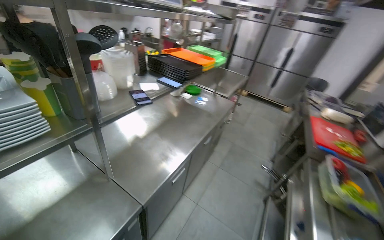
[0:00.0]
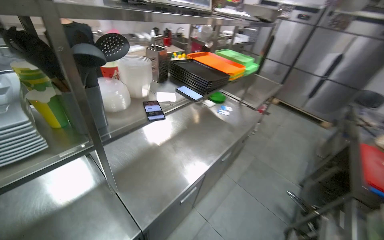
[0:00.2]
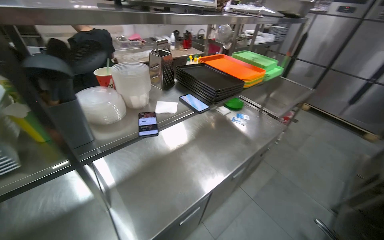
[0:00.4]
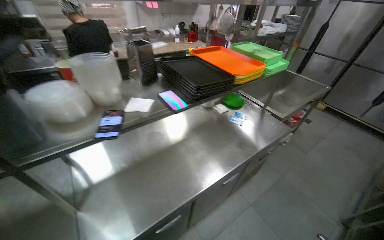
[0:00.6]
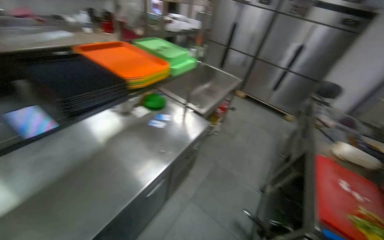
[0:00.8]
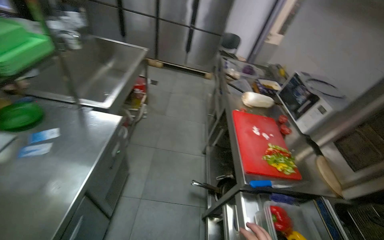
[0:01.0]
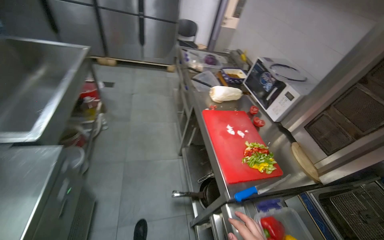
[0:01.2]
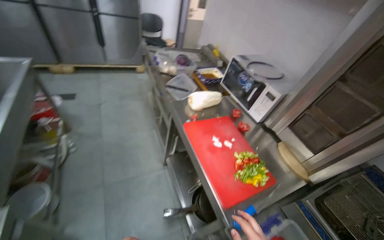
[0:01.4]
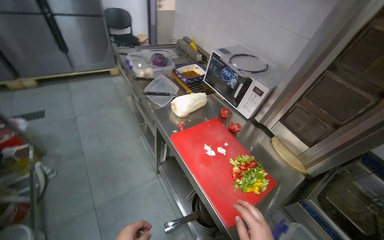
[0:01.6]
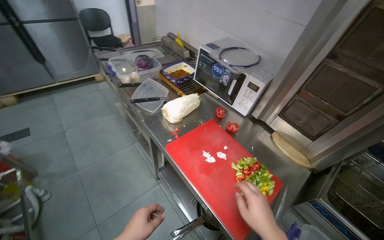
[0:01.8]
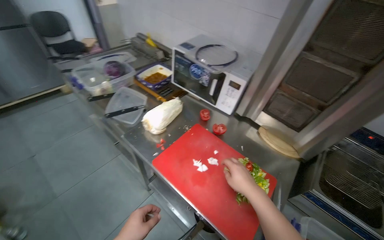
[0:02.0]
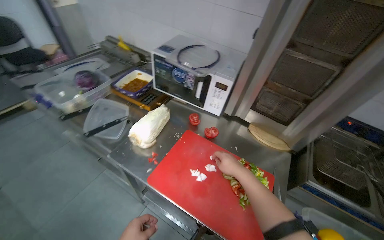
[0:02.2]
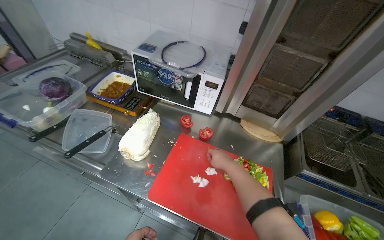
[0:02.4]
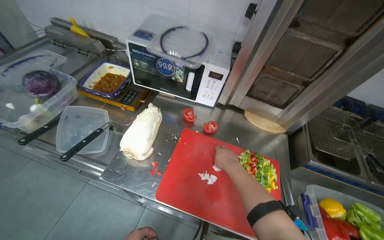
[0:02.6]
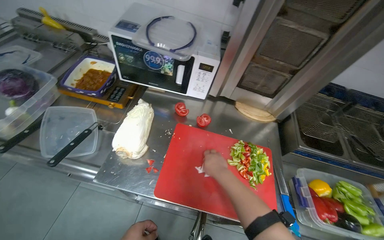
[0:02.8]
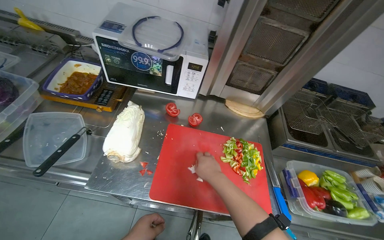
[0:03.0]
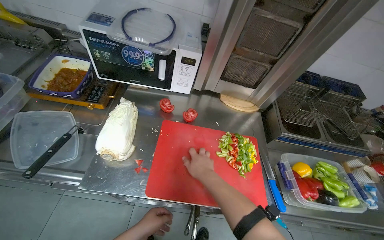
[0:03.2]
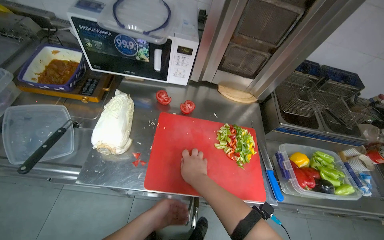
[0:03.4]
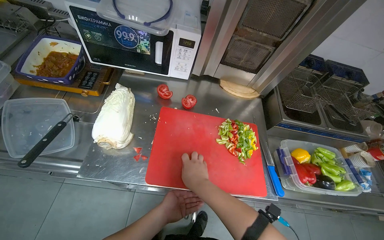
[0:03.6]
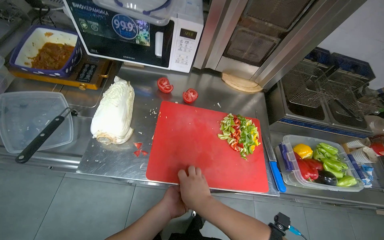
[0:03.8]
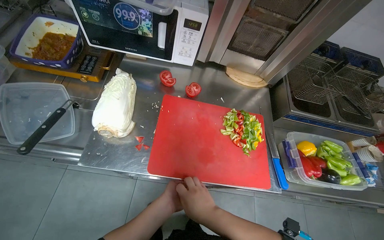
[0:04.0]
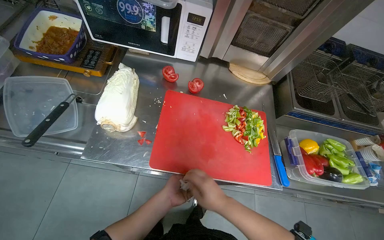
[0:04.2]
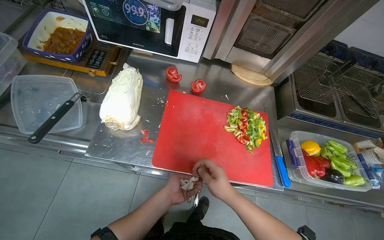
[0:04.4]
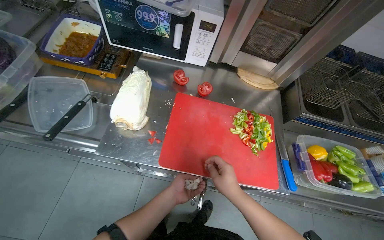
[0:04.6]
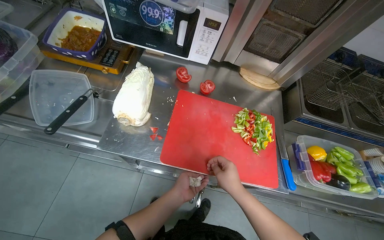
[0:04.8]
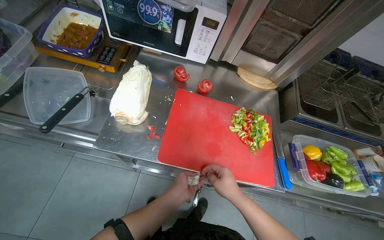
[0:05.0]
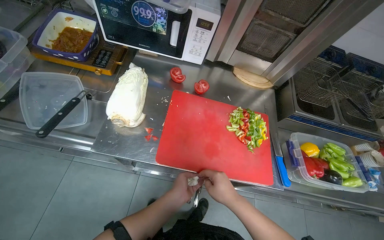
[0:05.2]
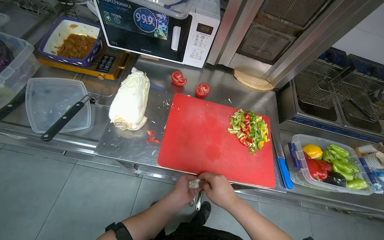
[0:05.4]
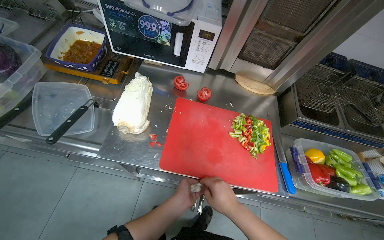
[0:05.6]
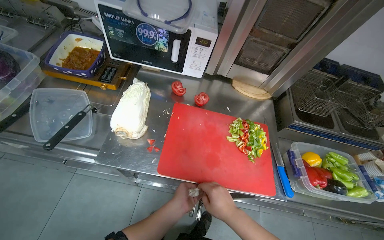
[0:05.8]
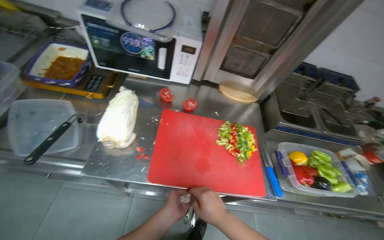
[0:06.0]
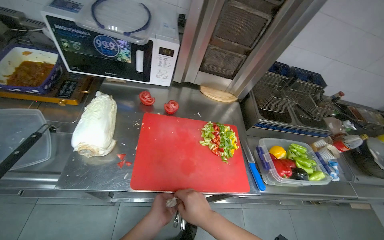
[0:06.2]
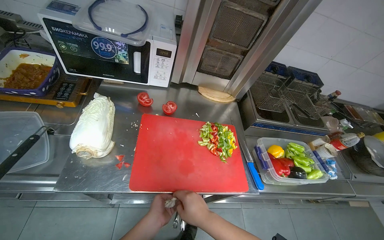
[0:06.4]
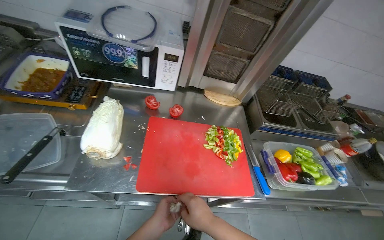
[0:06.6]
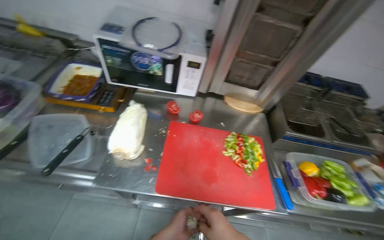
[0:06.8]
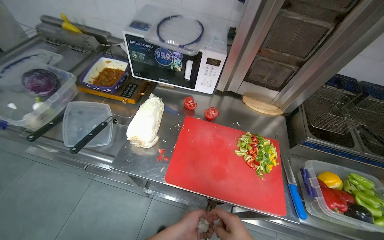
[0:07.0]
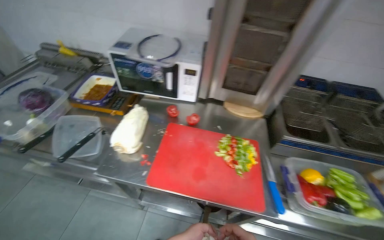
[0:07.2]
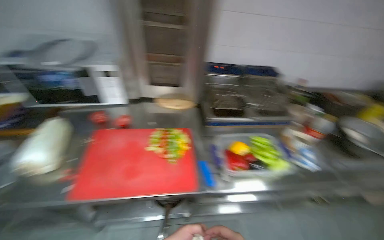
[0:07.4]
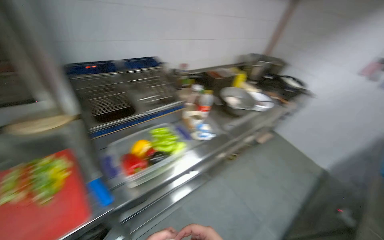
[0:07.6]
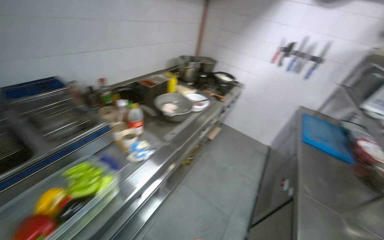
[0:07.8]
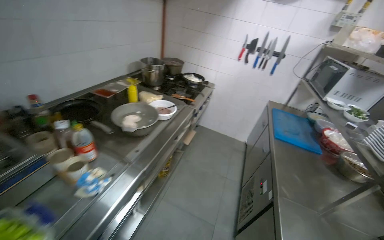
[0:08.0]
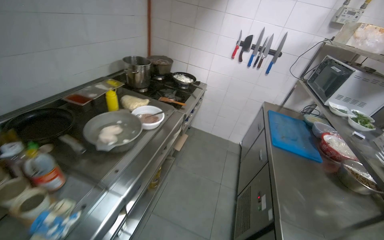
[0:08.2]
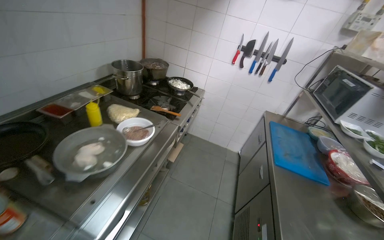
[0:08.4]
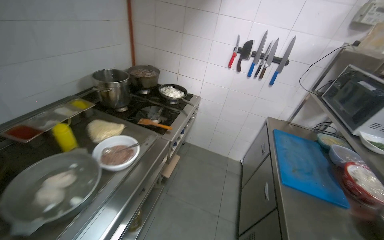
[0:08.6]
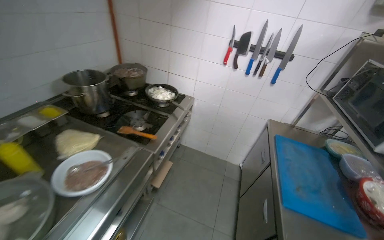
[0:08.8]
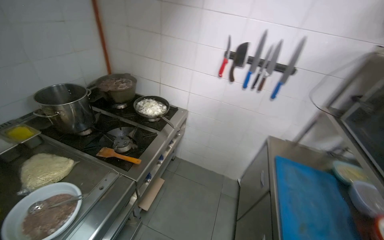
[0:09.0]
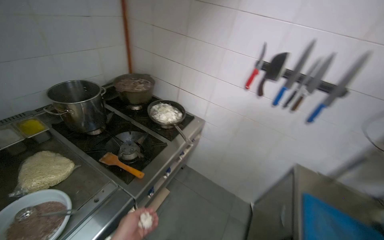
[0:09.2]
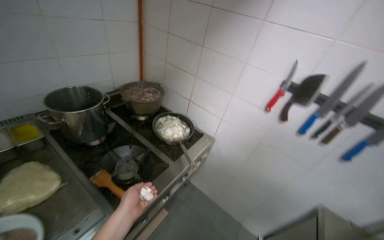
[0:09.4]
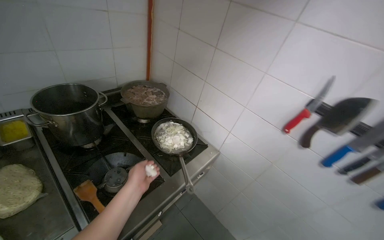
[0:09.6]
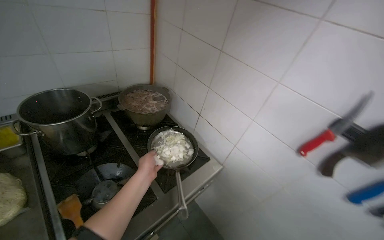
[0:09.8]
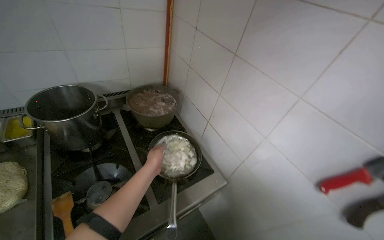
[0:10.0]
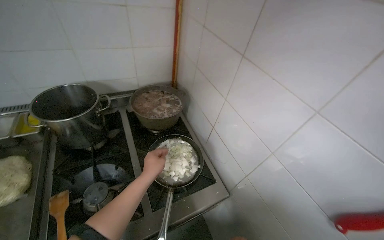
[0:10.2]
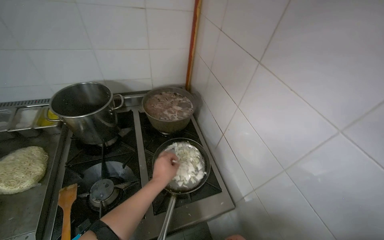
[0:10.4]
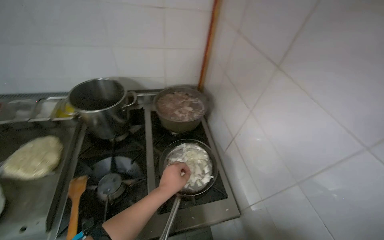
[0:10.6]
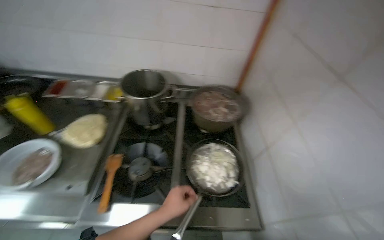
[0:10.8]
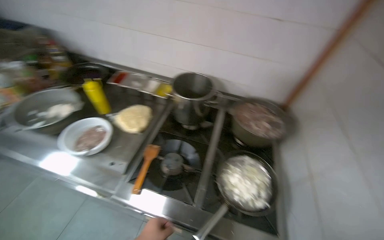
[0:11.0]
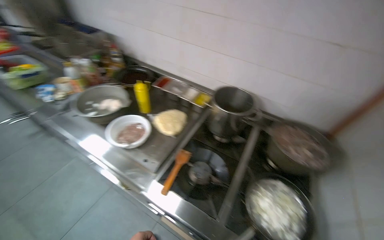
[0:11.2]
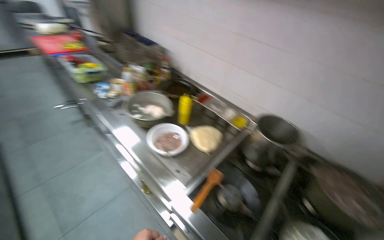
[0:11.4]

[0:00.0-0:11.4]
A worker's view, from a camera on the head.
Job: preparing food.
The whole recording: Preparing vegetables and garlic. The worker chops various vegetables and peels garlic on a red cutting board.
0:00.0 to 0:01.4: The camera travels some 1.5 m. The head turns to the right by about 55 degrees. The view tips downward by approximately 20 degrees.
0:01.4 to 0:02.8: The camera travels roughly 50 cm. The head turns to the right by some 55 degrees. The view tips downward by about 15 degrees.
0:02.8 to 0:04.2: The right hand is displaced down the picture by roughly 15 cm.
0:04.2 to 0:05.6: The hands are busy where they are.
0:05.6 to 0:07.2: The view tips upward by approximately 10 degrees.
0:07.2 to 0:08.6: The head travels some 1.5 m. The wearer looks roughly 85 degrees further to the right.
0:08.6 to 0:10.0: The wearer moves some 1 m. The wearer looks roughly 40 degrees further to the left.
0:10.0 to 0:11.4: The wearer's head swings roughly 75 degrees to the left.

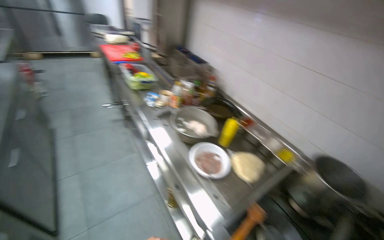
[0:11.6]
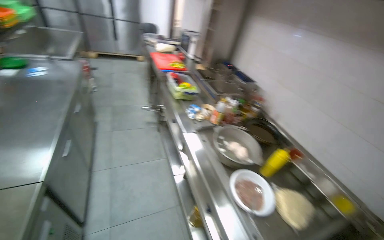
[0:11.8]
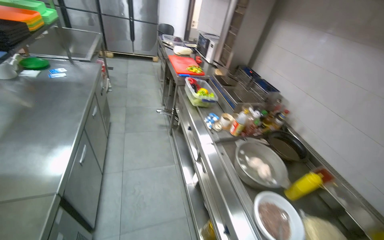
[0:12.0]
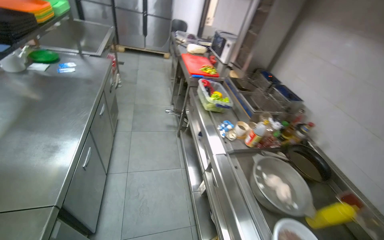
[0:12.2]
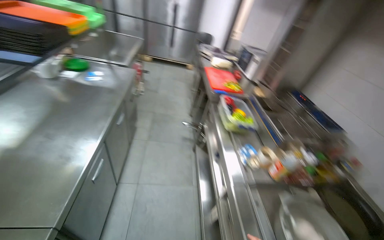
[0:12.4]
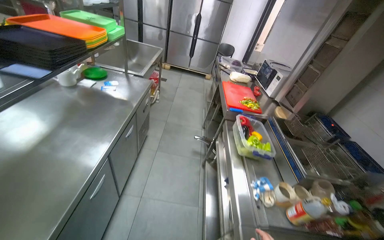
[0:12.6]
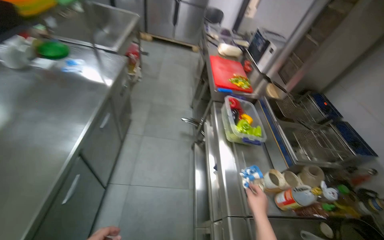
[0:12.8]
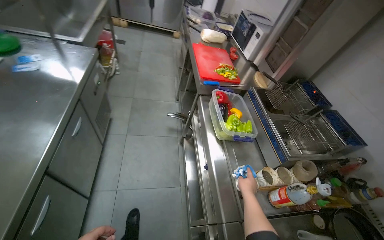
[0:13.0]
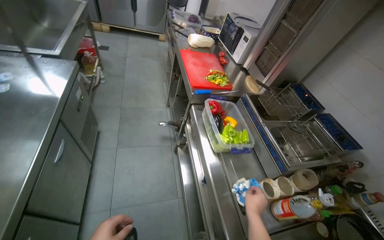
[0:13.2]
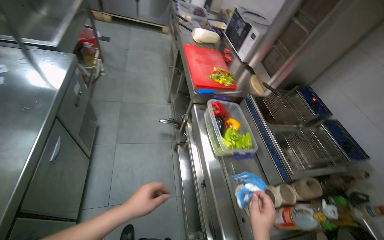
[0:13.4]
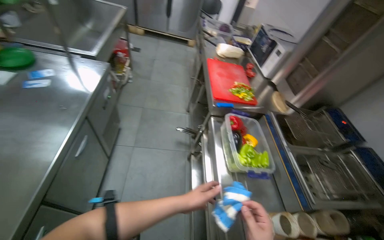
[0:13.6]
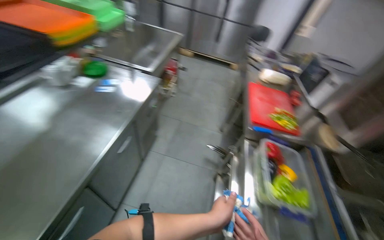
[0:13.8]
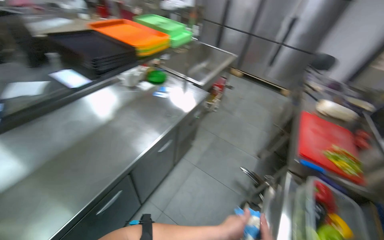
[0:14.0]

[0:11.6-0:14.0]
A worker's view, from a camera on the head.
Job: preparing food.
The whole recording: Preparing vegetables and garlic. The worker chops various vegetables and peels garlic on a red cutting board.
0:11.6 to 0:12.8: The wearer moves approximately 80 cm. The wearer looks some 35 degrees further to the left.
0:12.8 to 0:14.0: The head rotates some 30 degrees to the left.

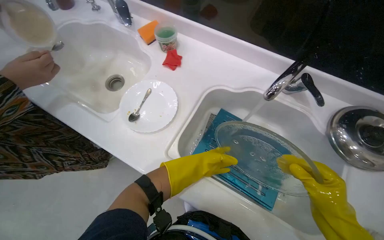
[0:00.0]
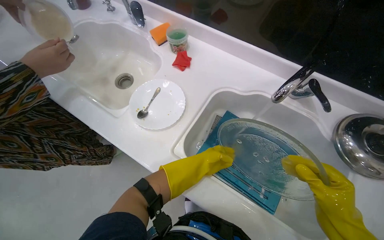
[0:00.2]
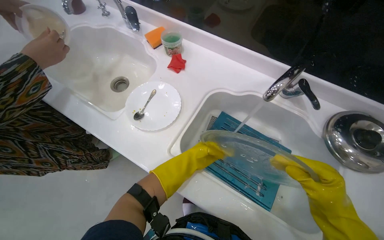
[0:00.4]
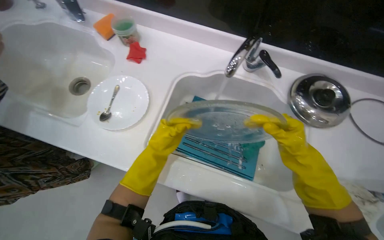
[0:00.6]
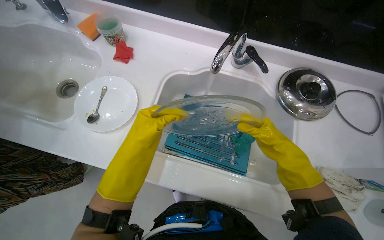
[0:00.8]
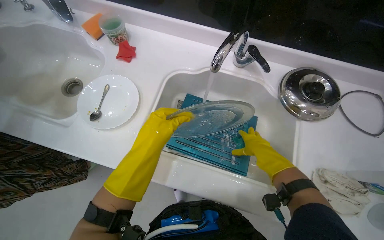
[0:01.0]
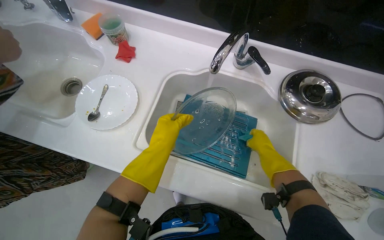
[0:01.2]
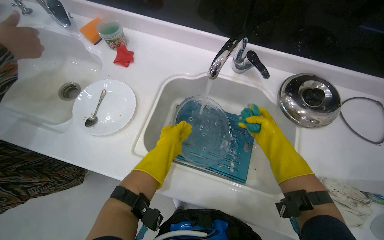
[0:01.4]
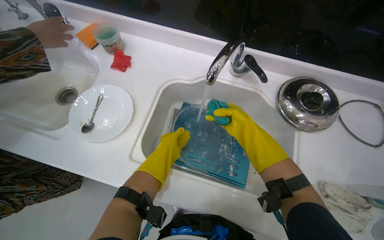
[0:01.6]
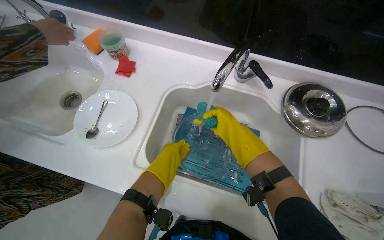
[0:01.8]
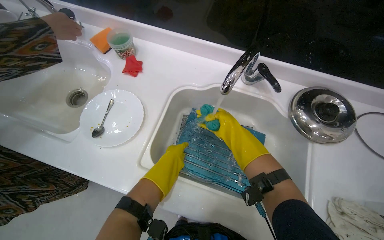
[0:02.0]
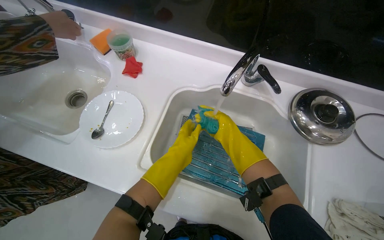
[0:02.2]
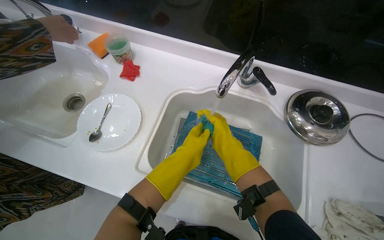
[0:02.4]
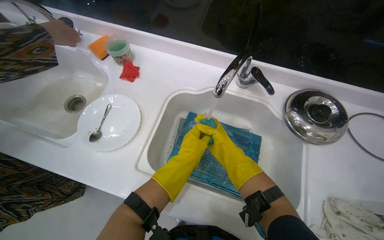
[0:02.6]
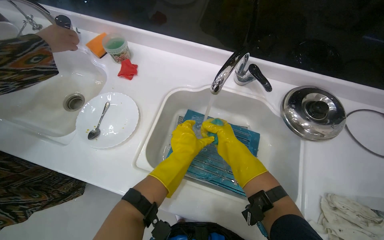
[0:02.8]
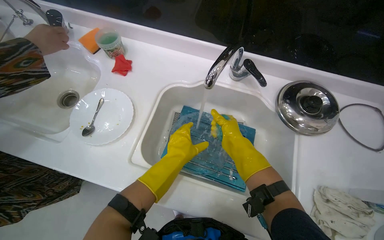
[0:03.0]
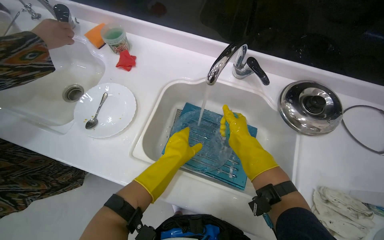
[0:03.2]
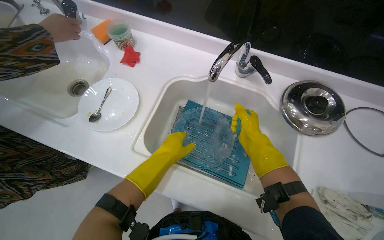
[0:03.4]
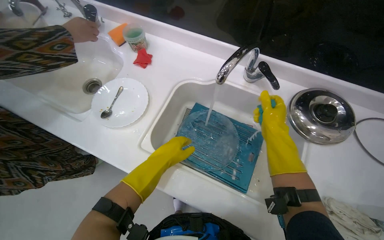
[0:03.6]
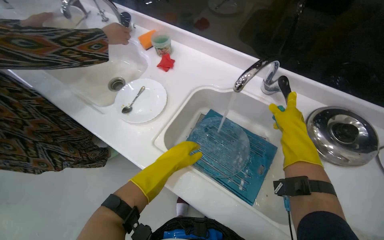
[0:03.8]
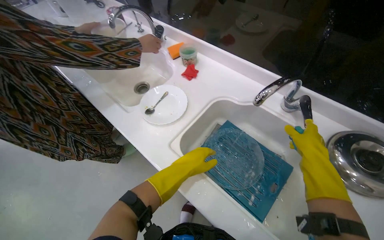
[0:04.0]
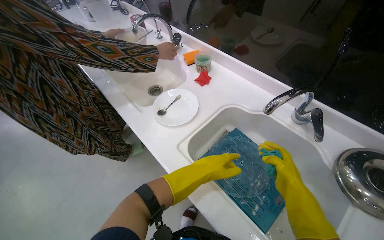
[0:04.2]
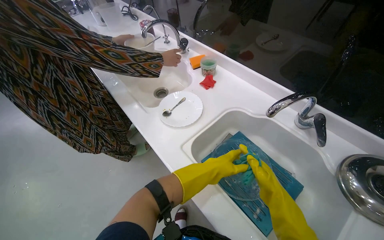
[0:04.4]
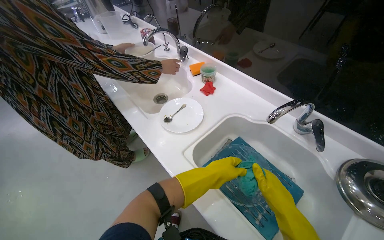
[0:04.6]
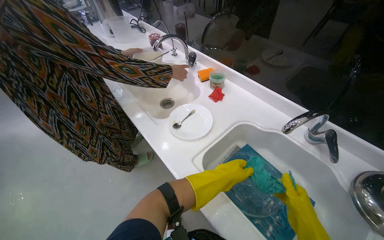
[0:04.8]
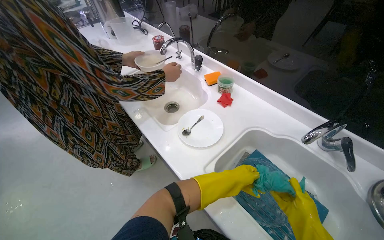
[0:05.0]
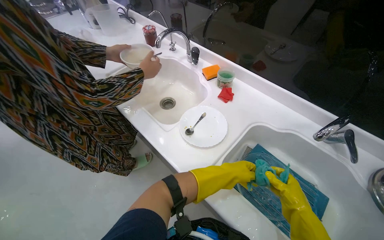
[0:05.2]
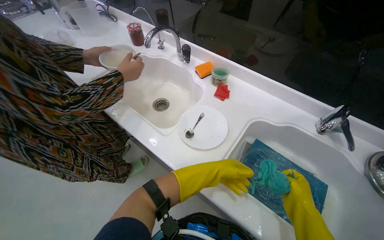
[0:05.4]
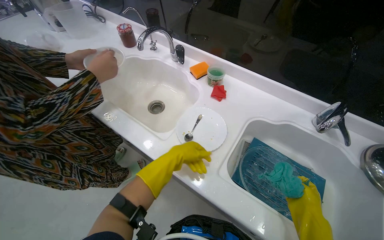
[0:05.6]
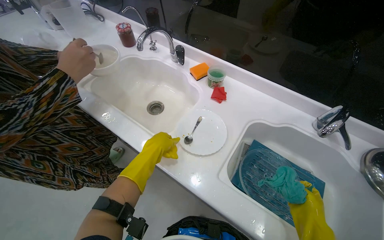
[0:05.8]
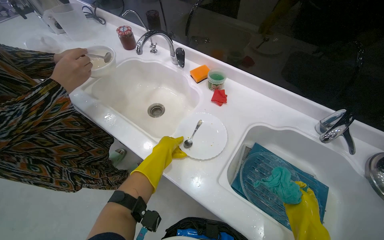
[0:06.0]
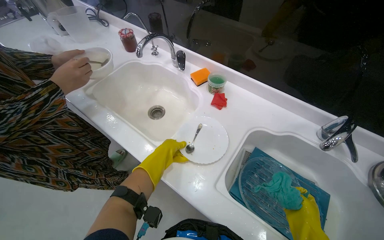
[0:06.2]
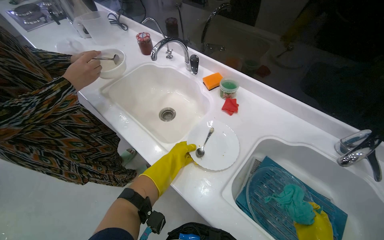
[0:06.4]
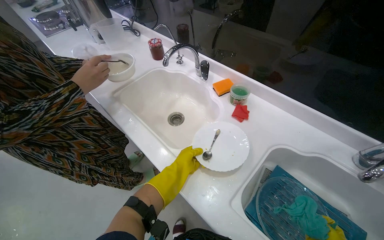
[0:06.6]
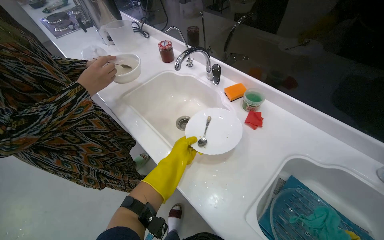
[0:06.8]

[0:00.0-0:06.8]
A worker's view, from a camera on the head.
Job: cleaning kitchen.
The whole recording: Washing metal grate in kitchen sink. The worker scrubs and rinses a metal grate in the kitchen sink.
0:01.4 to 0:02.8: The right hand travels to the left by roughly 15 cm.
0:02.8 to 0:04.0: The wearer looks roughly 25 degrees further to the left. The right hand goes roughly 10 cm to the right.
0:04.0 to 0:05.4: The right hand goes roughly 10 cm down the picture.
0:05.4 to 0:06.8: The left hand shifts roughly 20 cm to the left.
